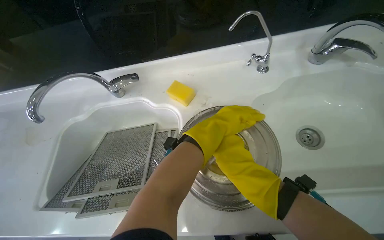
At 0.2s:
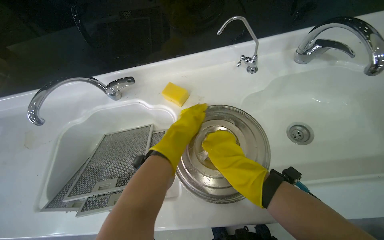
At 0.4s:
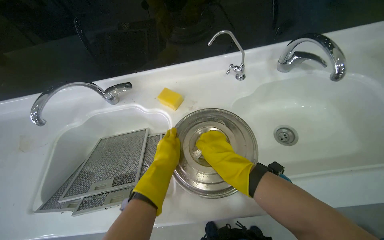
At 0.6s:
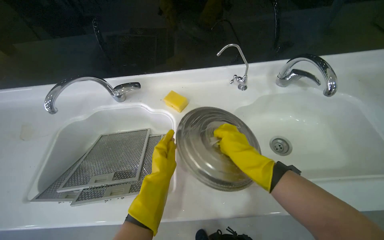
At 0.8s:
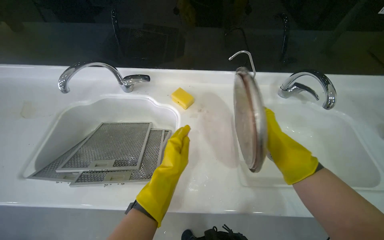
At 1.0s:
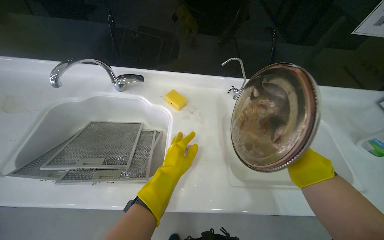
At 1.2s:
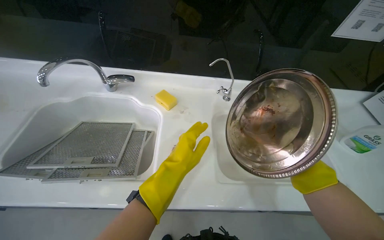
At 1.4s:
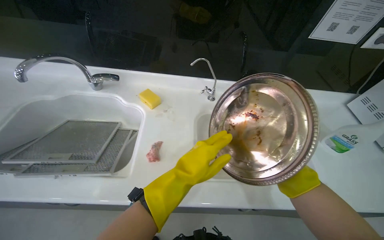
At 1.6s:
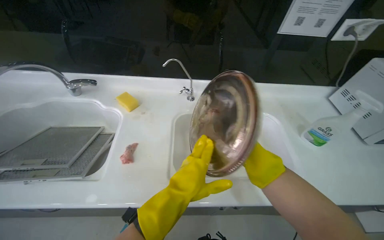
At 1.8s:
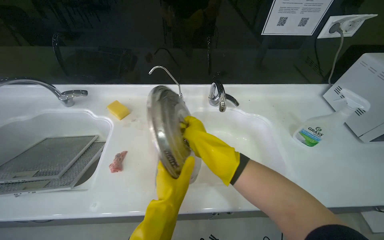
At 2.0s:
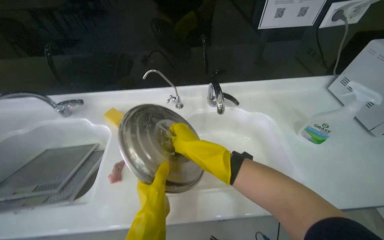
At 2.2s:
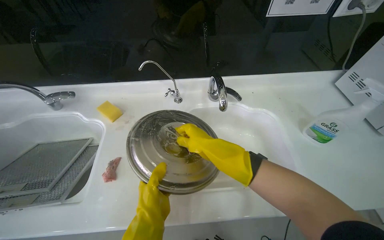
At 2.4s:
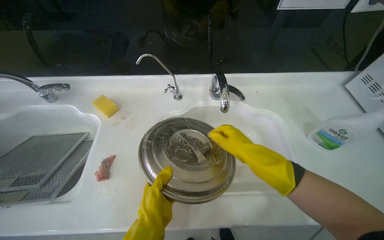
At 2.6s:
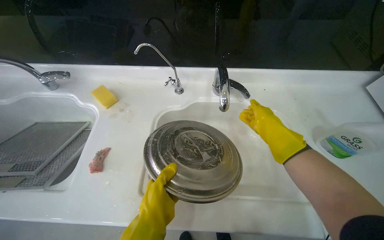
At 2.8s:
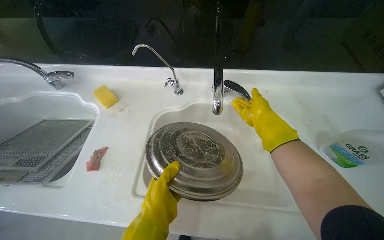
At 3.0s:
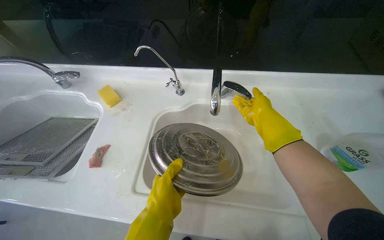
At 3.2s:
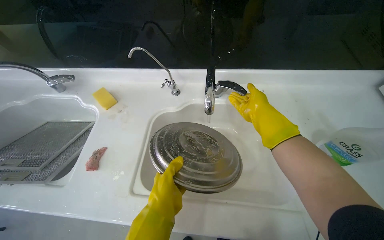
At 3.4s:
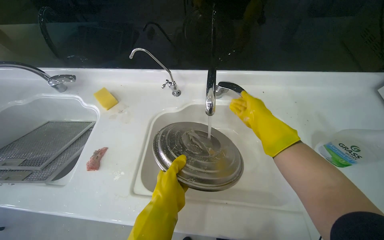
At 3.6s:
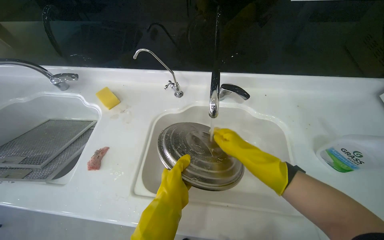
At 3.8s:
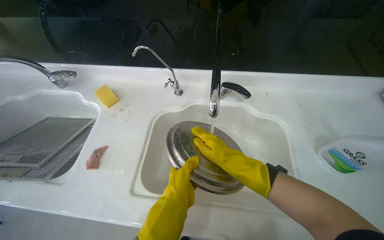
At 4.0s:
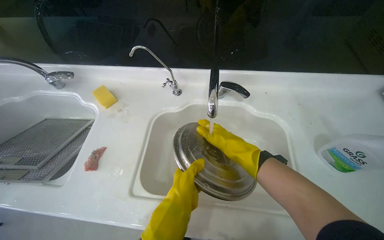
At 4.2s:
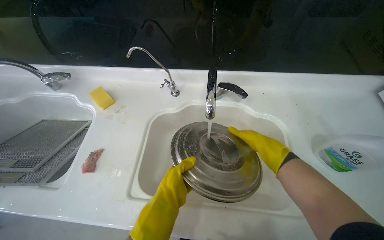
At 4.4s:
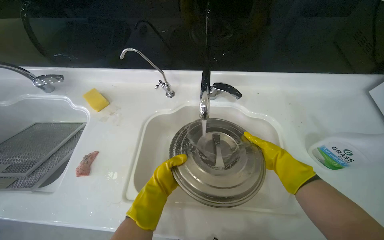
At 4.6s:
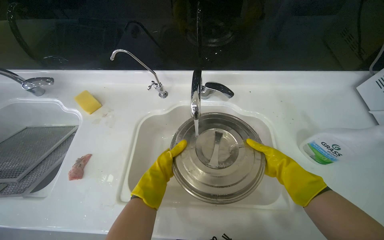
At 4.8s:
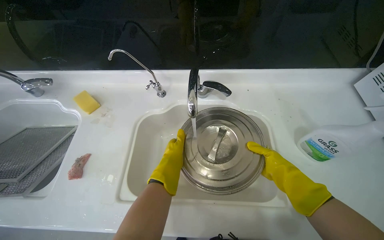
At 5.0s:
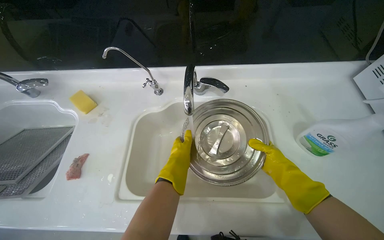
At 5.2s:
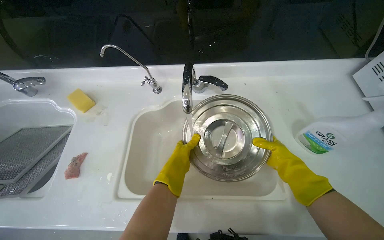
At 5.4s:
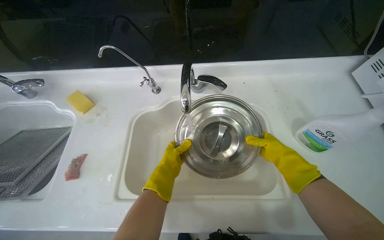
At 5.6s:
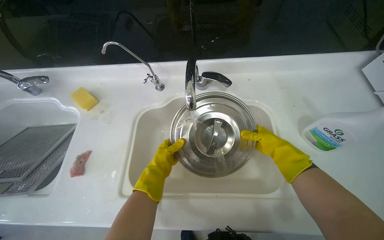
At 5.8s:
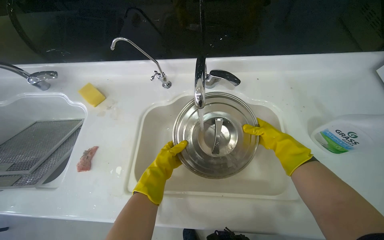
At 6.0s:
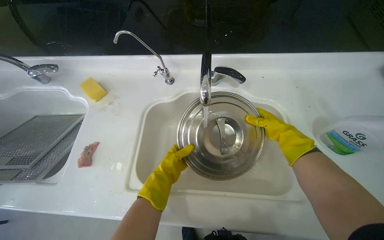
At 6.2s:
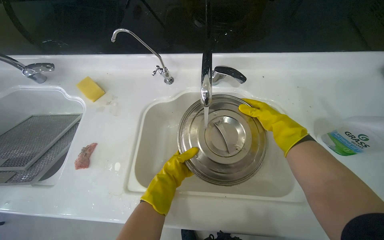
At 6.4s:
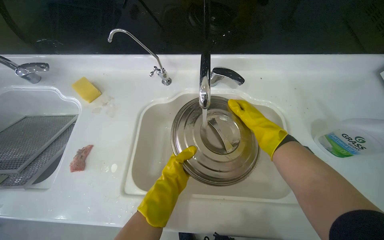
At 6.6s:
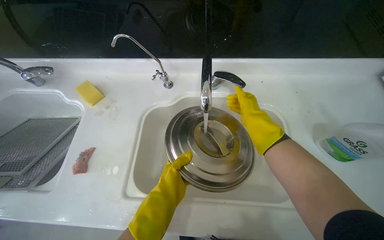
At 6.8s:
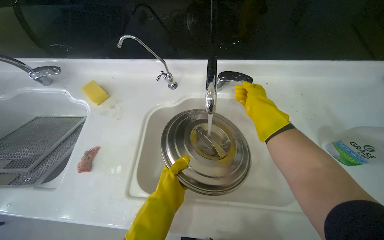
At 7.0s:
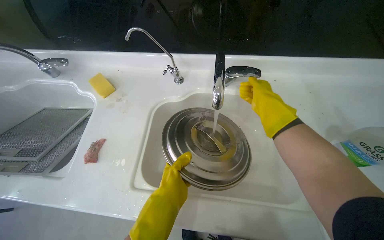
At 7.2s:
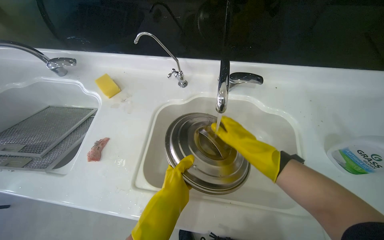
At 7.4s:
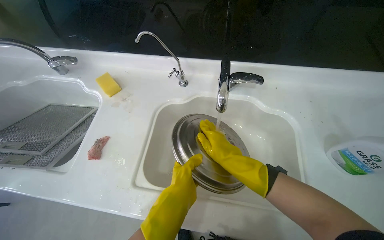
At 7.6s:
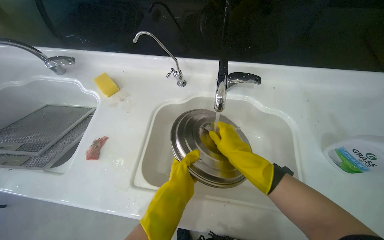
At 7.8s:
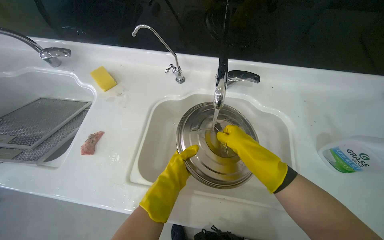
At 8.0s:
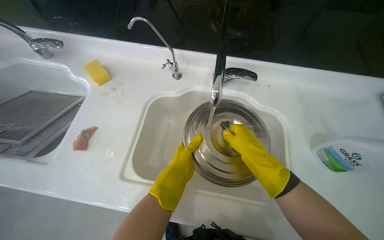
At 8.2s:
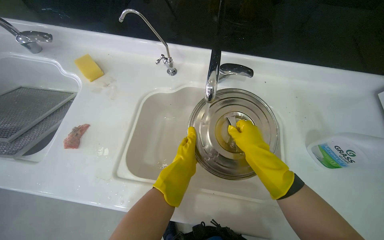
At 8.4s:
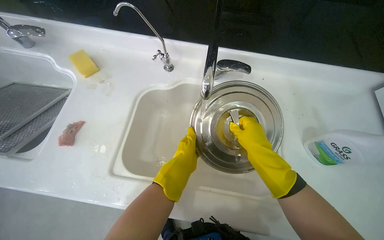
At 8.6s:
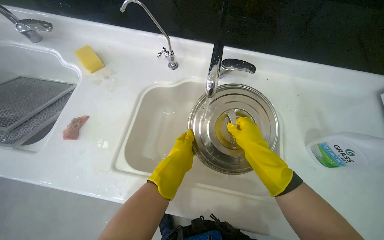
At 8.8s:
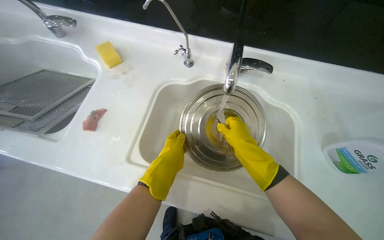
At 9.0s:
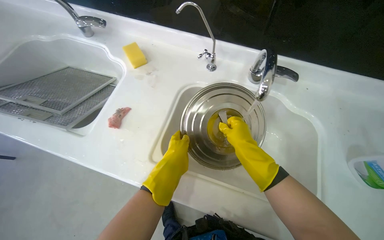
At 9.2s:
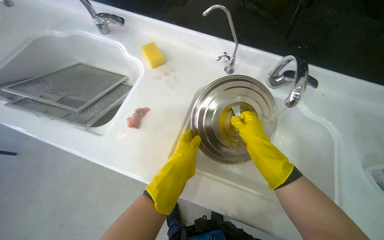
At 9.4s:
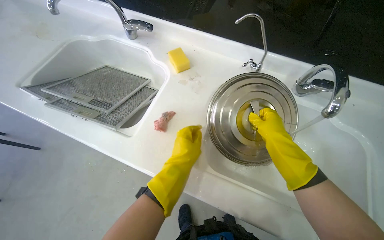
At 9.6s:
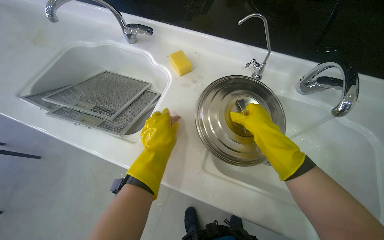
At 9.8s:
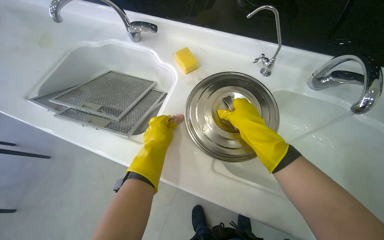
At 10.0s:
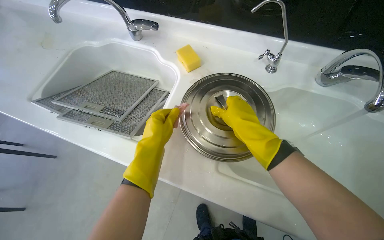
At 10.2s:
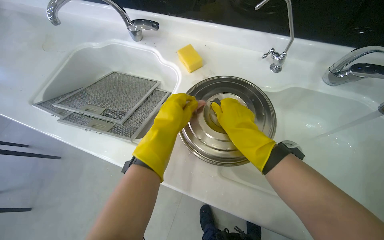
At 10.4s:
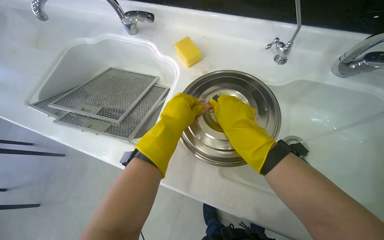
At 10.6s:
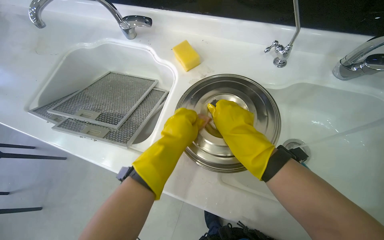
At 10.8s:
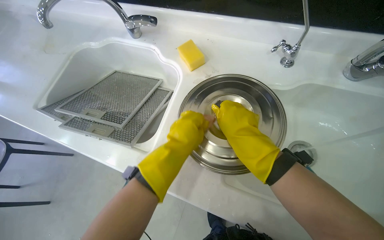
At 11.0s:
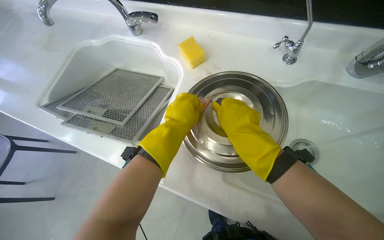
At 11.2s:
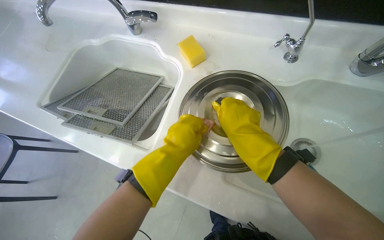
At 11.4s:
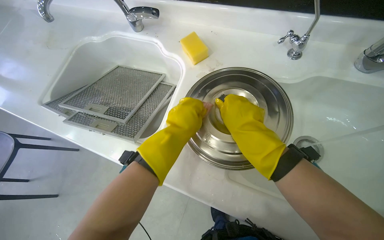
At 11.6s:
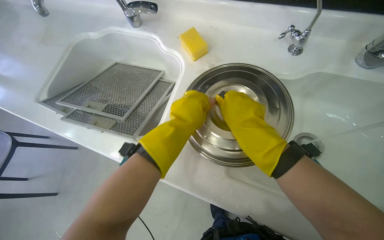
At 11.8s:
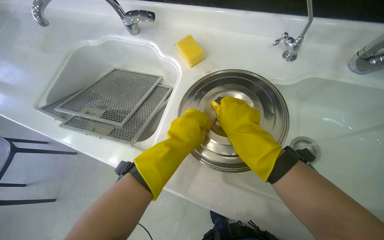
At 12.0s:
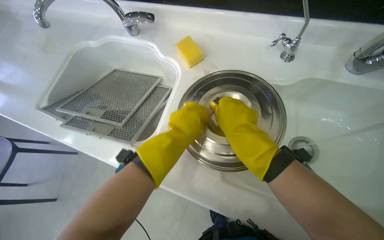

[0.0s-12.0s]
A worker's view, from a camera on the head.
Job: cleaning kitchen.
The whole recording: Rinsing pot lid in sink. The worker rinses the pot lid under running water in the sink.
0.0s to 1.6s: The camera pitches upward, by about 15 degrees.
1.6s to 3.0s: The right hand is displaced up the picture by about 25 cm, and reaches approximately 15 cm to the left, then returns.
3.0s to 4.4s: The left hand is displaced farther from the camera by roughly 15 cm; the right hand goes some 20 cm down the picture and to the right.
6.0s to 7.6s: The right hand heads to the left and nearer to the camera, covering roughly 20 cm. Meanwhile the left hand moves nearer to the camera, roughly 10 cm.
7.6s to 9.0s: The hands stay close to where they were, moving slightly.
9.0s to 10.4s: The left hand goes some 15 cm up the picture.
10.4s to 12.0s: The hands stay close to where they were, moving slightly.

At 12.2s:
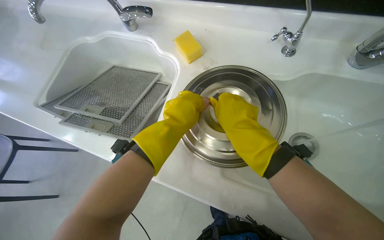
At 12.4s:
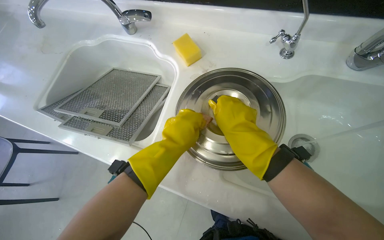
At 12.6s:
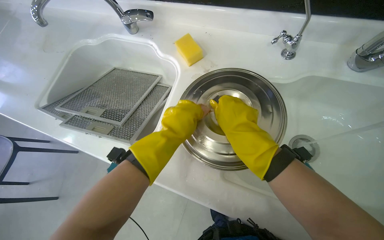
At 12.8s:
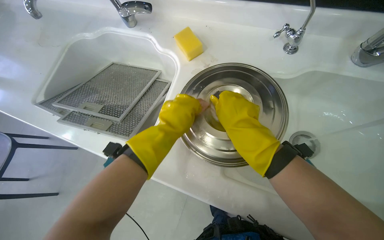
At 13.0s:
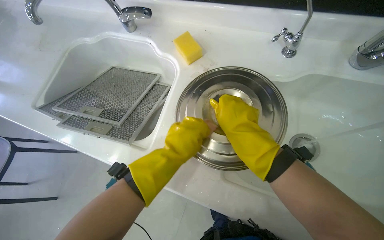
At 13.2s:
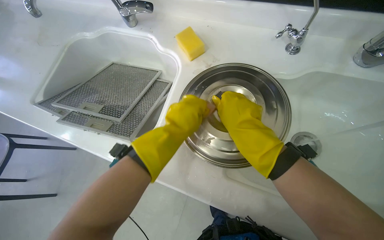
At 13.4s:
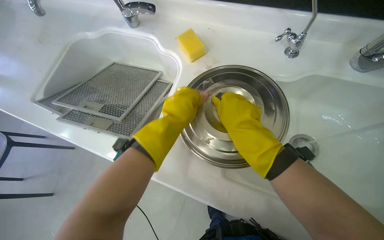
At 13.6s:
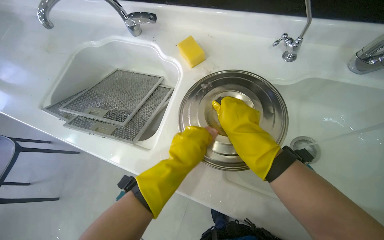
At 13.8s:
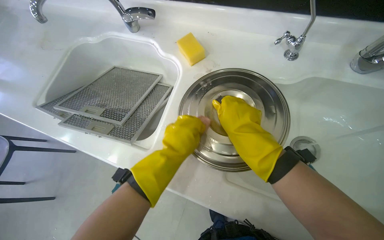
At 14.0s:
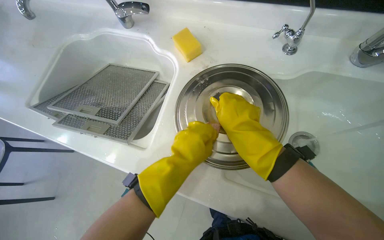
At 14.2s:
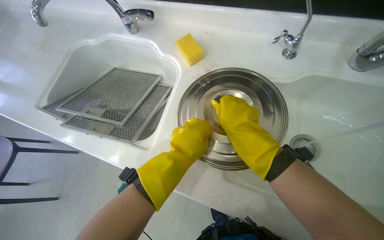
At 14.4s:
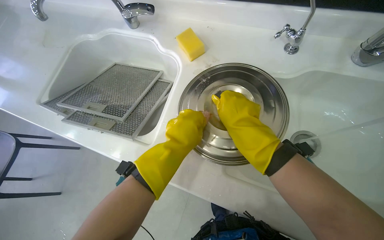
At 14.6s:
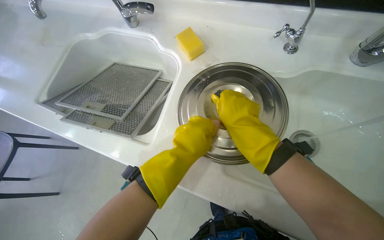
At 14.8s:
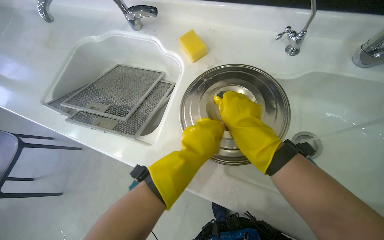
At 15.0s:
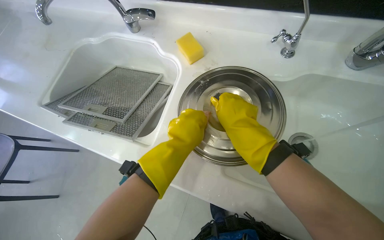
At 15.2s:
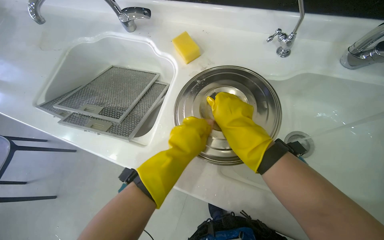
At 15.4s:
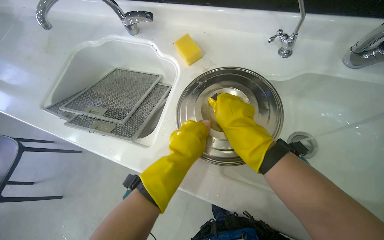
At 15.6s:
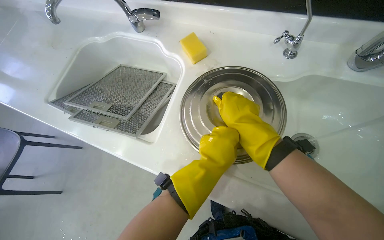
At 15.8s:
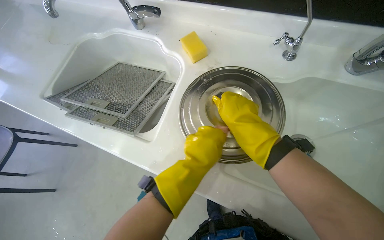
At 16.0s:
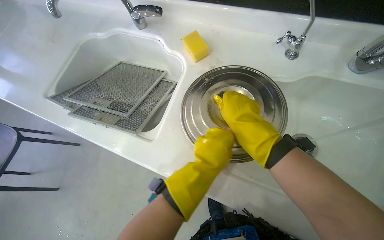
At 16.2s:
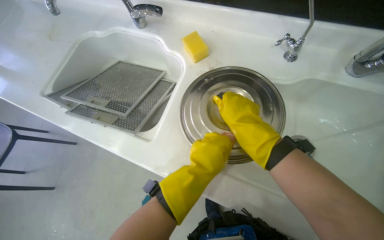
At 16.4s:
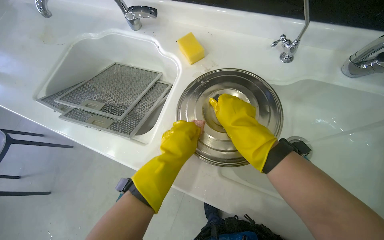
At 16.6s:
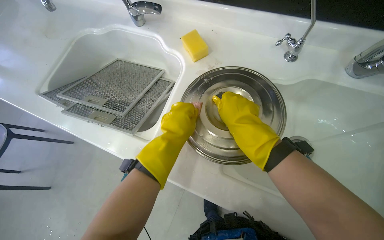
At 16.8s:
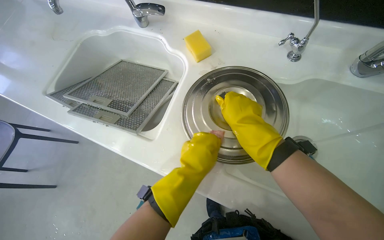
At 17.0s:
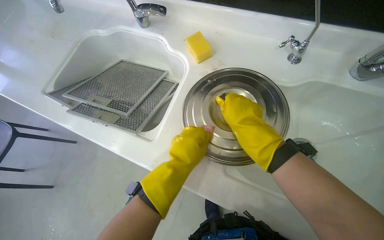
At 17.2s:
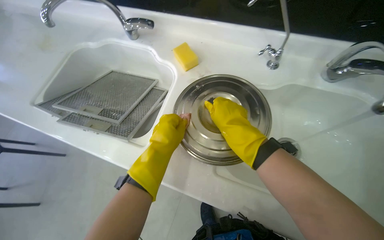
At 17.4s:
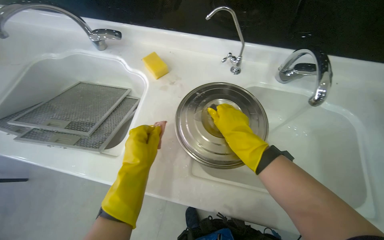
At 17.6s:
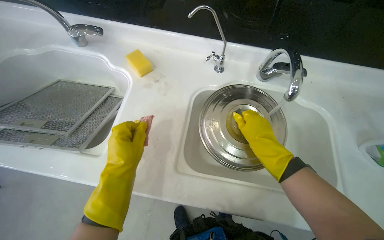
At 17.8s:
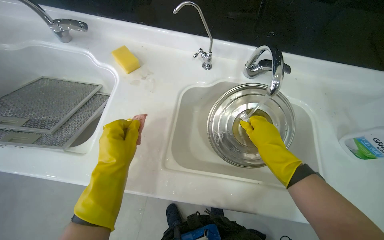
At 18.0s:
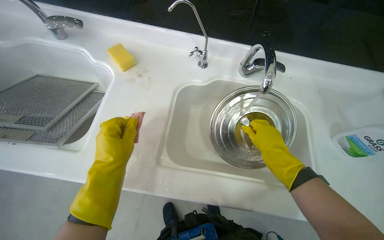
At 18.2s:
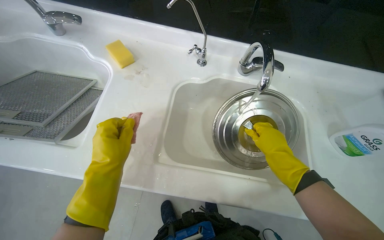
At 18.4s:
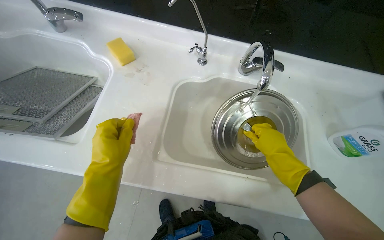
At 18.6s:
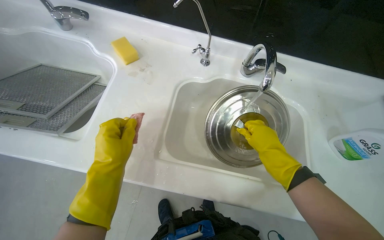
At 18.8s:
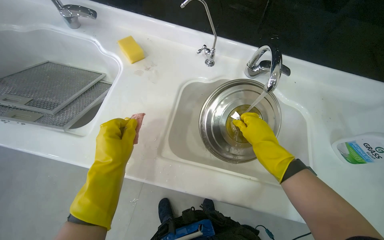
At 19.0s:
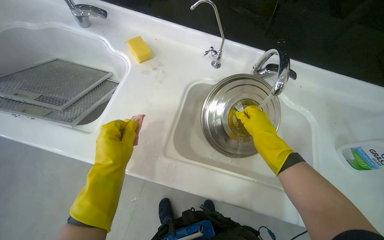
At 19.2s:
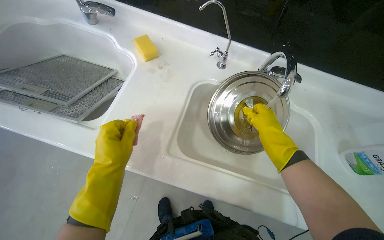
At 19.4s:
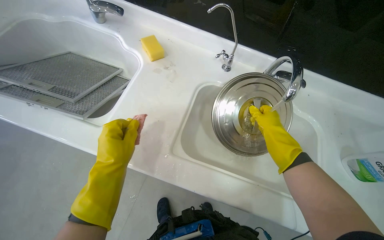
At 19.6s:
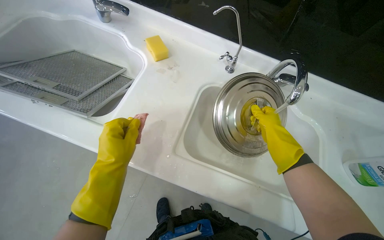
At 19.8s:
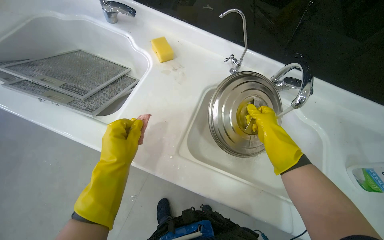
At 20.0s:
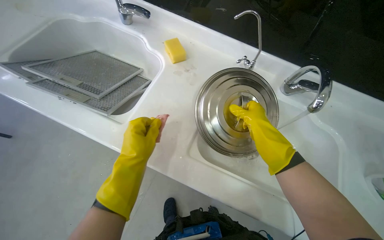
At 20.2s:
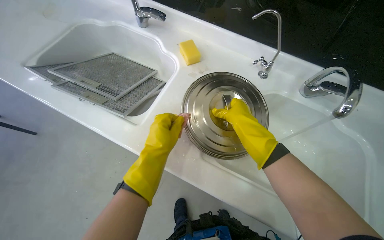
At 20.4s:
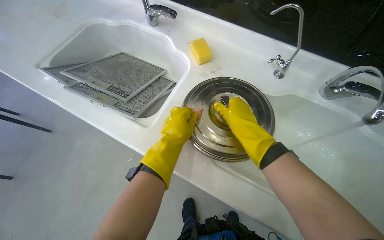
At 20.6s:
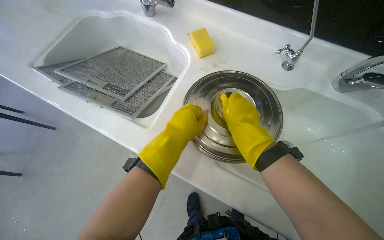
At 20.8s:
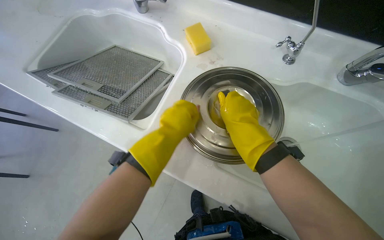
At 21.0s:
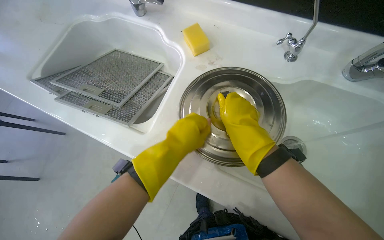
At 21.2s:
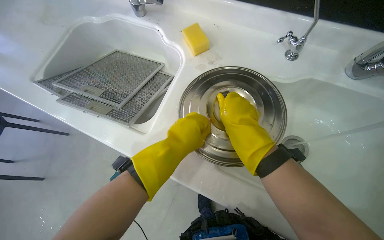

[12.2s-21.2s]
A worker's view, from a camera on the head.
Job: cleaning kitchen.
The whole recording: Rinsing pot lid in sink. The worker rinses the pot lid under running water in the sink.
12.2s to 13.8s: The left hand moves up and down the picture over approximately 10 cm, changing direction 2 times.
13.8s to 16.6s: The hands make small movements and keep their place.
16.6s to 18.2s: The camera is aimed roughly 15 degrees further to the right. The right hand shifts some 30 cm to the right.
18.2s to 19.8s: The right hand moves up the picture, some 10 cm.
19.8s to 21.2s: The view pans to the left by about 15 degrees. The left hand goes roughly 10 cm up the picture, while the right hand travels to the left by approximately 20 cm.
